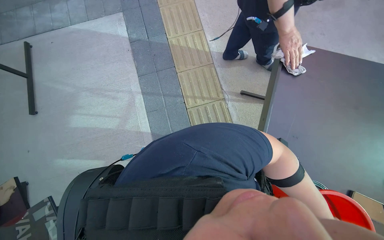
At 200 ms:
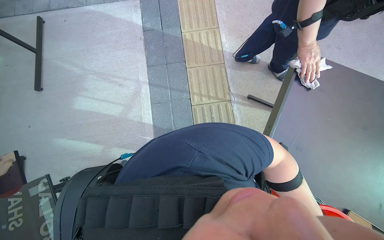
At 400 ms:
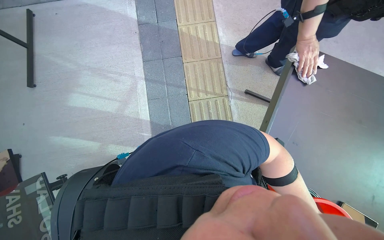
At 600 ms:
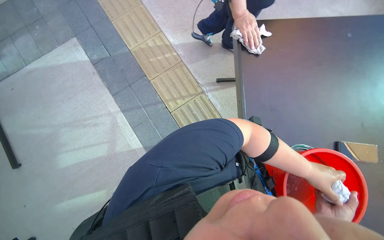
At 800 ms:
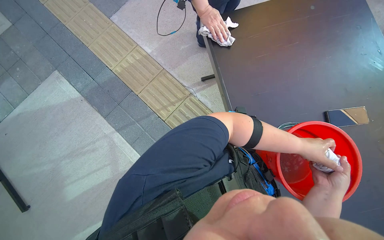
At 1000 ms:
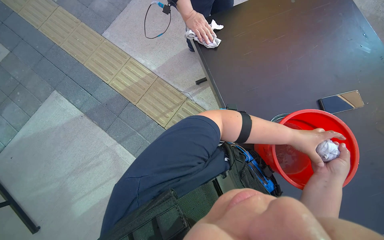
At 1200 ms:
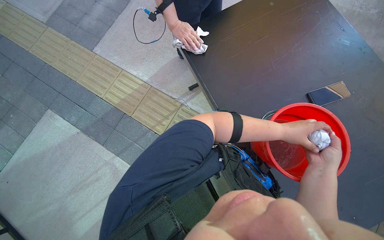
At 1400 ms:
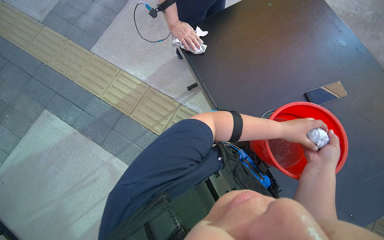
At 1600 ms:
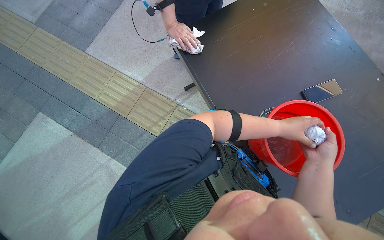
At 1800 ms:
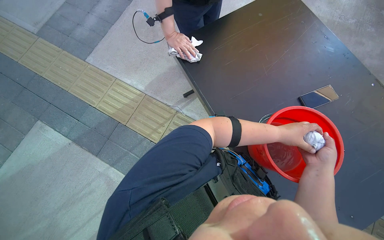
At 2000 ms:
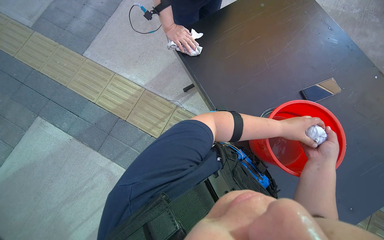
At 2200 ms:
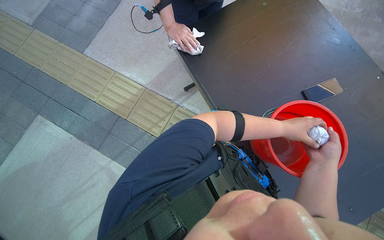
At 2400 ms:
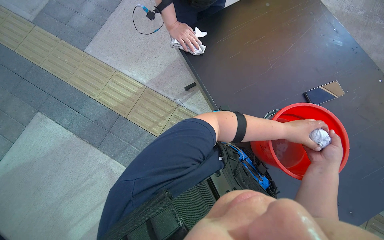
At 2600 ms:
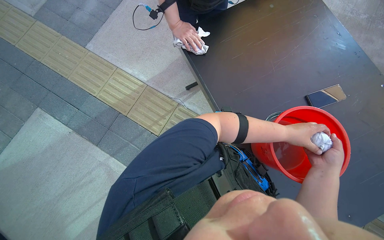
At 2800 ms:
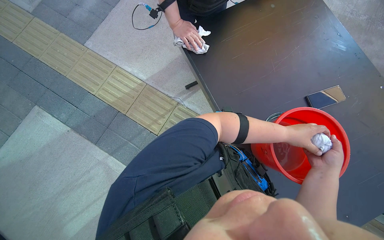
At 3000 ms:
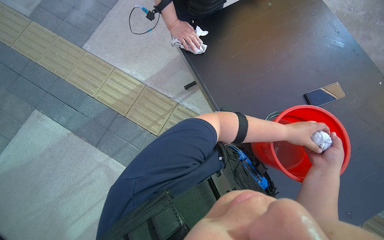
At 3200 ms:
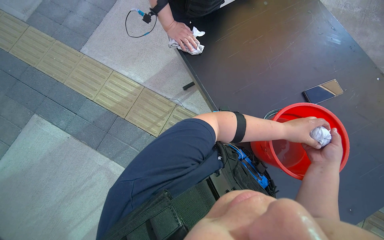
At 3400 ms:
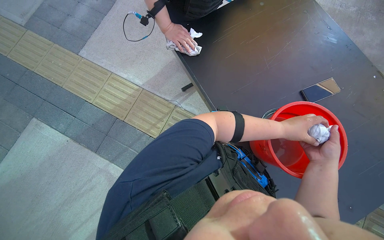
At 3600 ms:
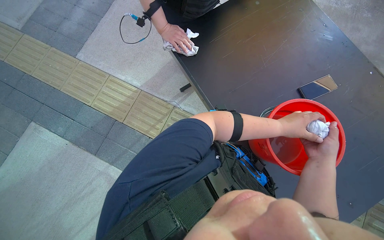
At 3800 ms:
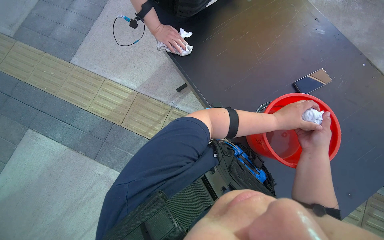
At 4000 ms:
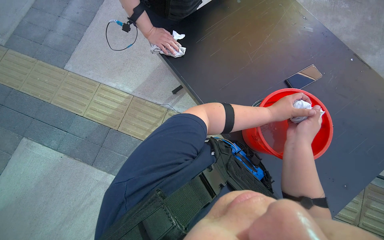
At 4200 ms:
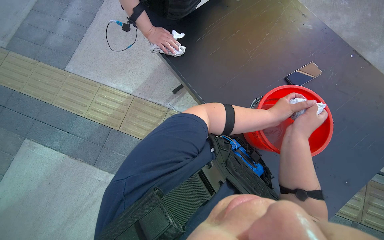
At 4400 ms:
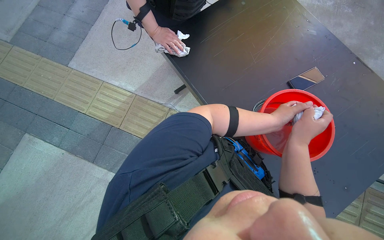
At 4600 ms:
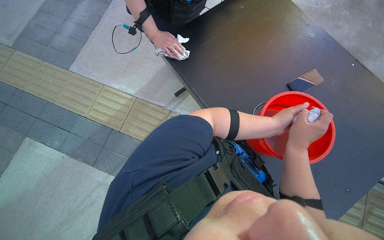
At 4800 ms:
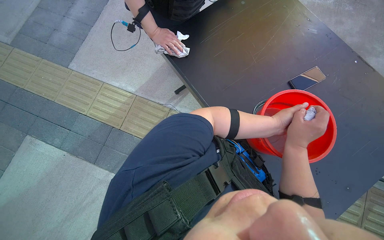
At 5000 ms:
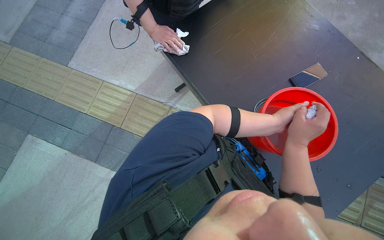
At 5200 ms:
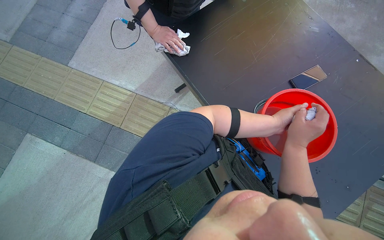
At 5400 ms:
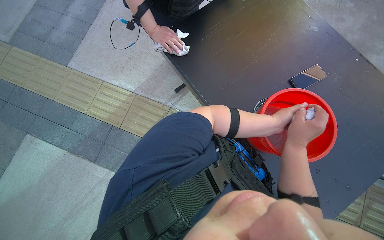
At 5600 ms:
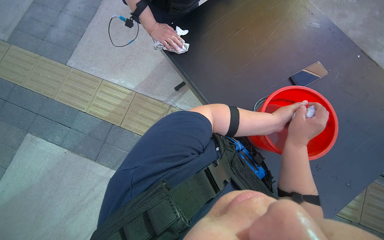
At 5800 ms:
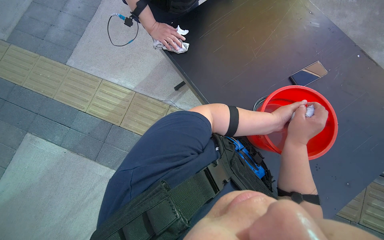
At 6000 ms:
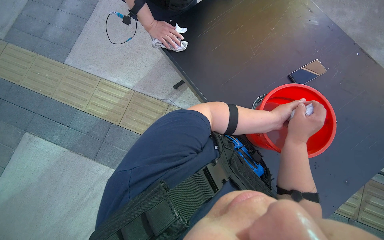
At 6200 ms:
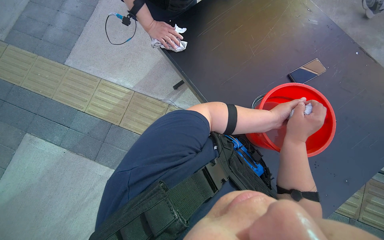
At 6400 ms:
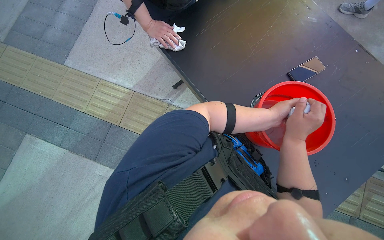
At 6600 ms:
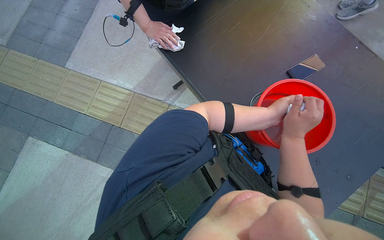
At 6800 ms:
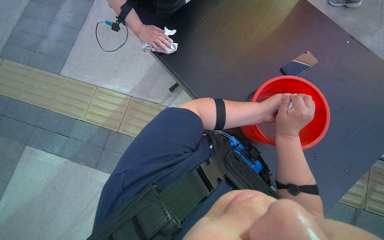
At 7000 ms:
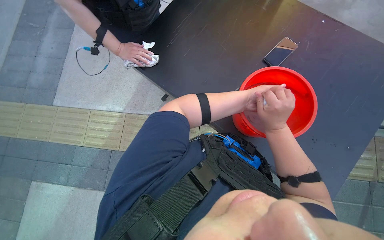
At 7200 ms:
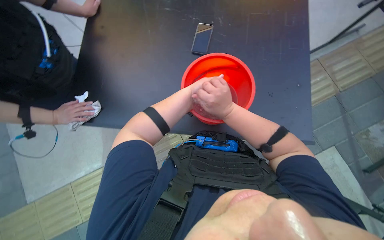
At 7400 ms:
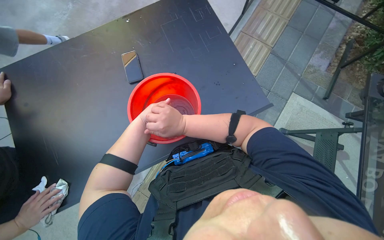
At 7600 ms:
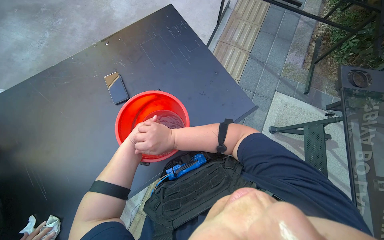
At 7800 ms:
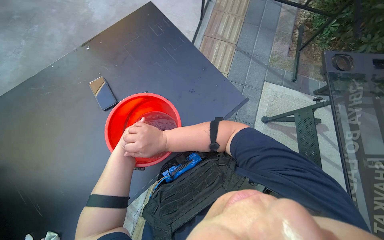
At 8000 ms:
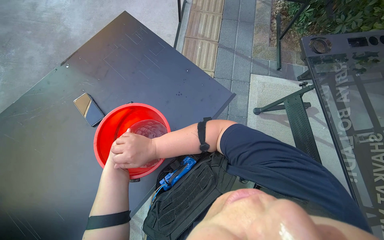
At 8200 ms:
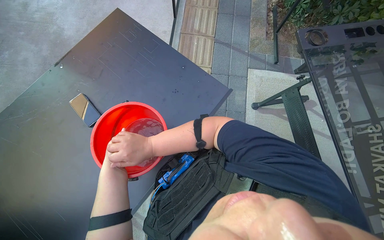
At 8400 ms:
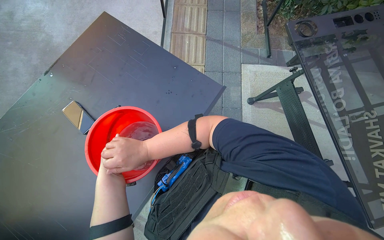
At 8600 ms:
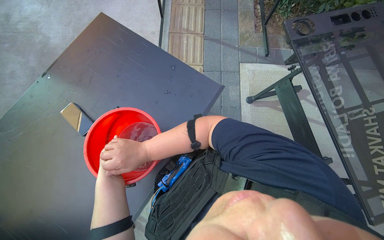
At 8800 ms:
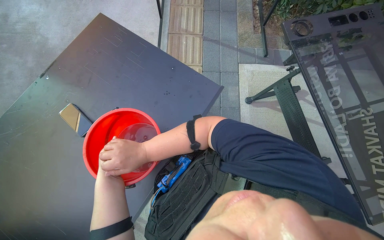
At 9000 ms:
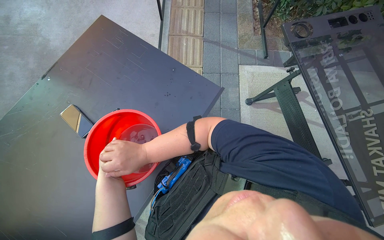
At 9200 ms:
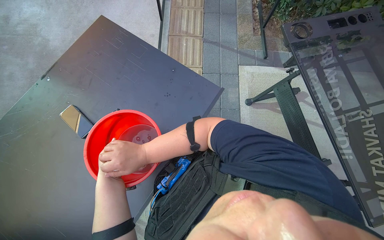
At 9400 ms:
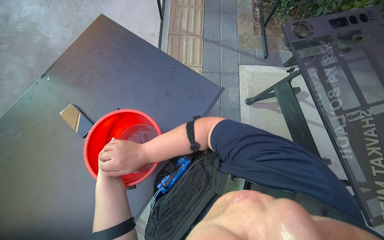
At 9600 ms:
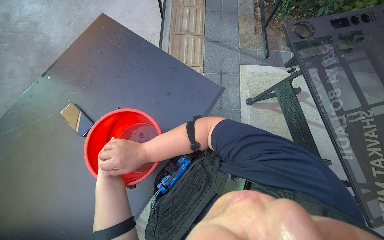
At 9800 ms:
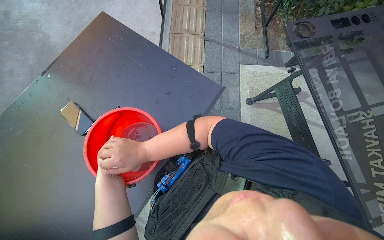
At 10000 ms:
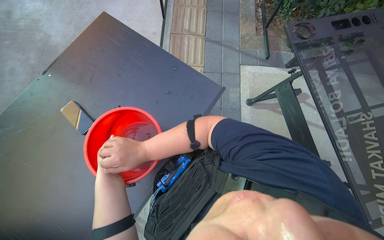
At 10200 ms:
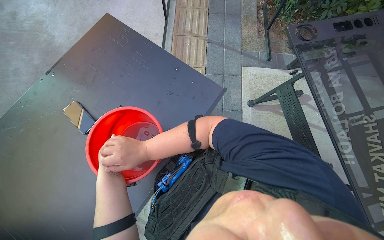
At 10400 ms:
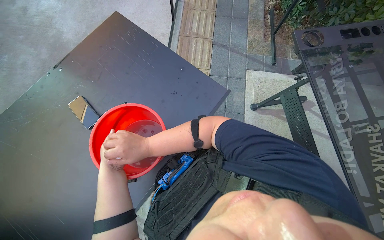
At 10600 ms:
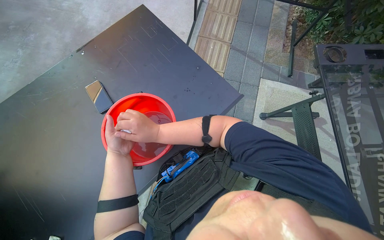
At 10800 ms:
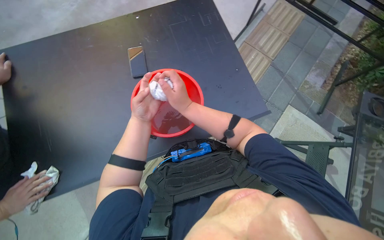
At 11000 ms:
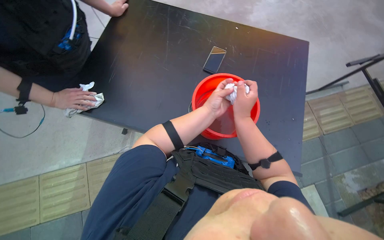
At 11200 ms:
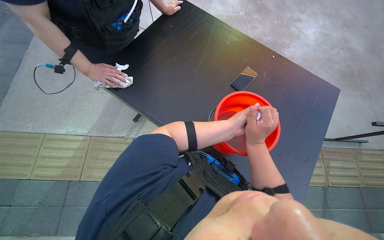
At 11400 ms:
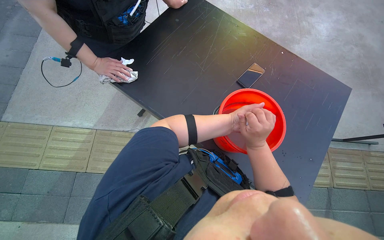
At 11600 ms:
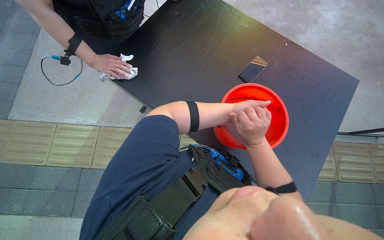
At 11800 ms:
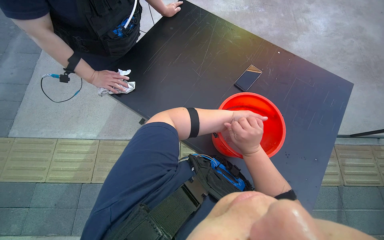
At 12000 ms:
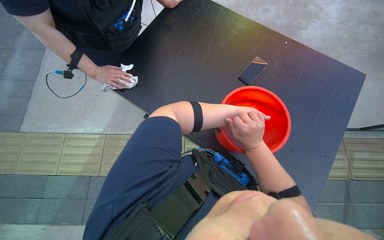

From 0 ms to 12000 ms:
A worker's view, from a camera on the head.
Job: preparing cleaning supplies.
The whole recording: Rinsing and wringing cleaning cloth. The worker rinses and wrings a cleaning cloth in a red bucket.
From 0 ms to 1600 ms: The scene turns some 45 degrees counterclockwise in the picture.
From 3000 ms to 4400 ms: The right hand goes roughly 10 cm to the left.
From 6000 ms to 7600 ms: The wearer looks some 85 degrees further to the right. The wearer looks roughly 15 degrees further upward.
From 10400 ms to 12000 ms: The wearer looks roughly 85 degrees further to the left.

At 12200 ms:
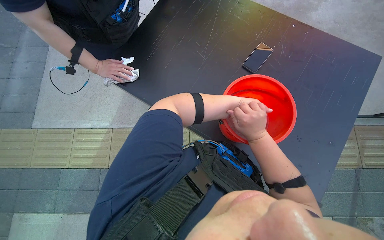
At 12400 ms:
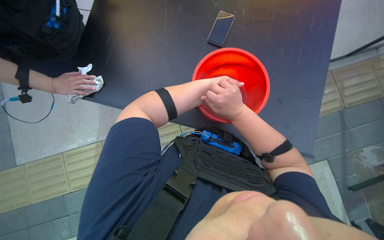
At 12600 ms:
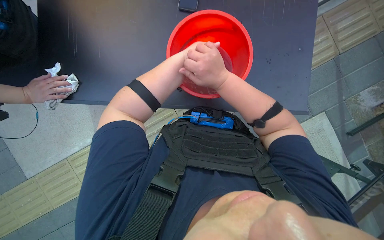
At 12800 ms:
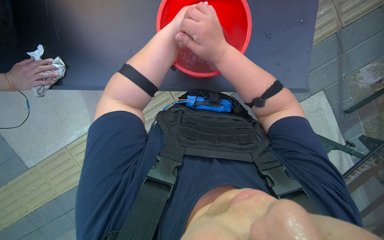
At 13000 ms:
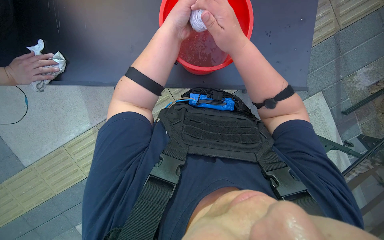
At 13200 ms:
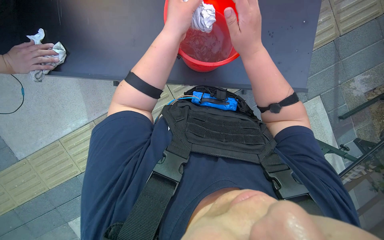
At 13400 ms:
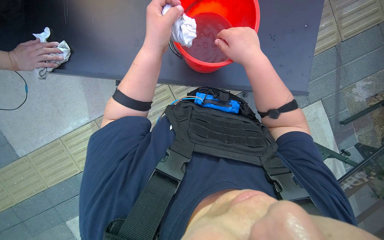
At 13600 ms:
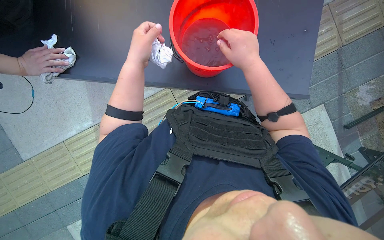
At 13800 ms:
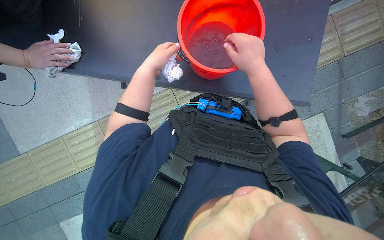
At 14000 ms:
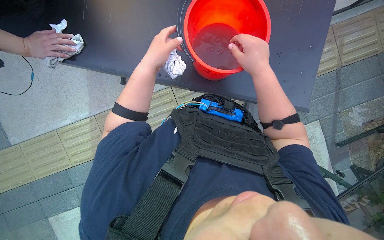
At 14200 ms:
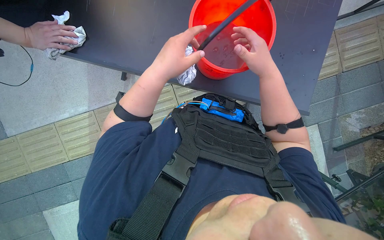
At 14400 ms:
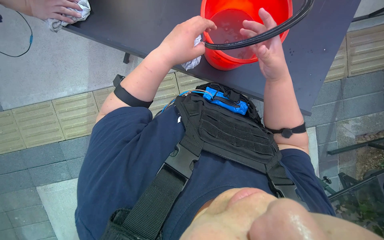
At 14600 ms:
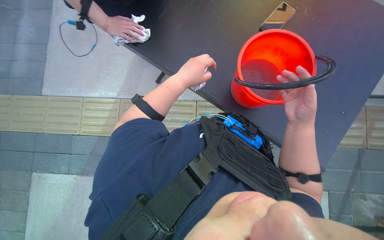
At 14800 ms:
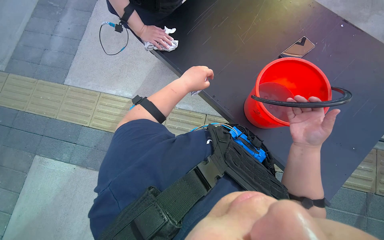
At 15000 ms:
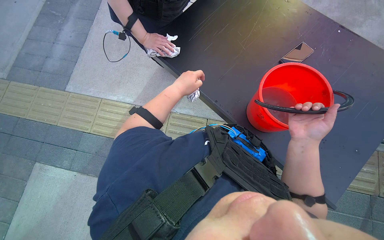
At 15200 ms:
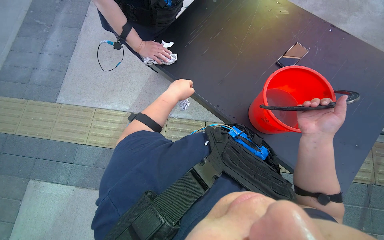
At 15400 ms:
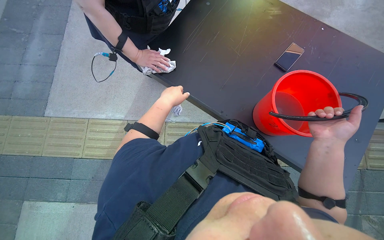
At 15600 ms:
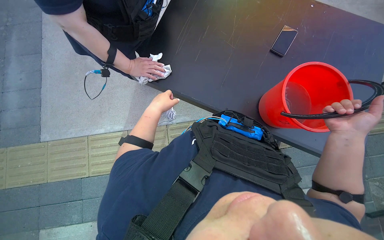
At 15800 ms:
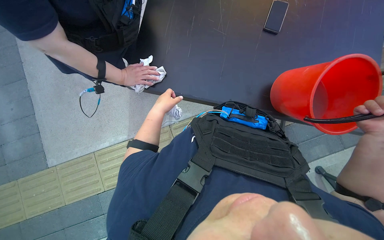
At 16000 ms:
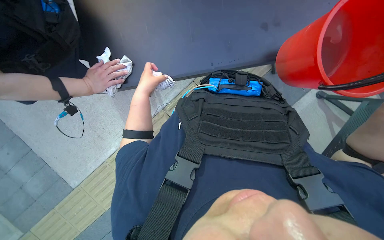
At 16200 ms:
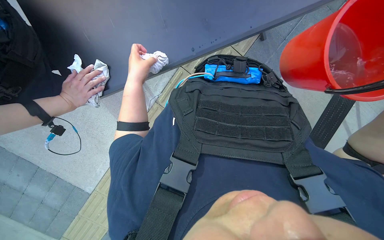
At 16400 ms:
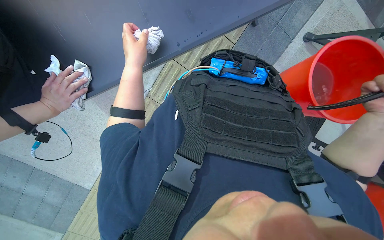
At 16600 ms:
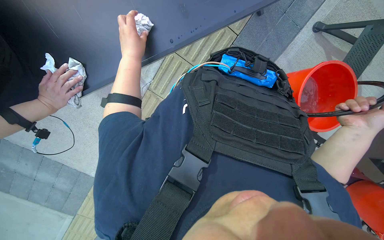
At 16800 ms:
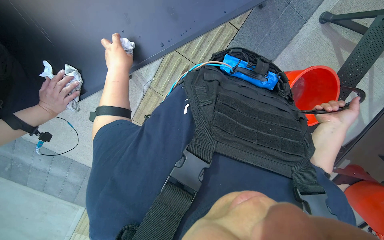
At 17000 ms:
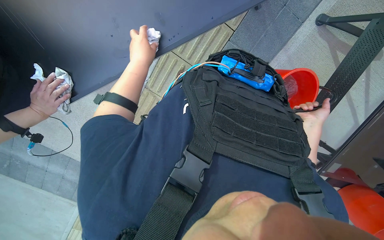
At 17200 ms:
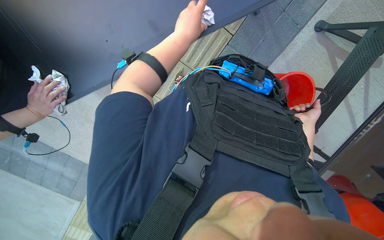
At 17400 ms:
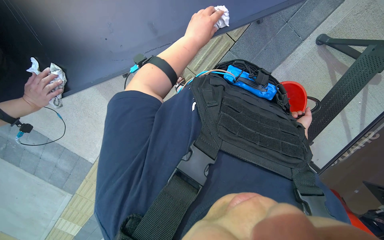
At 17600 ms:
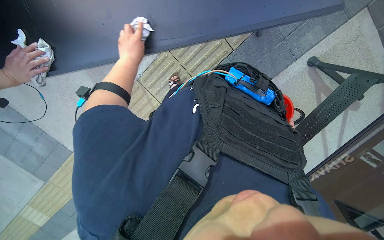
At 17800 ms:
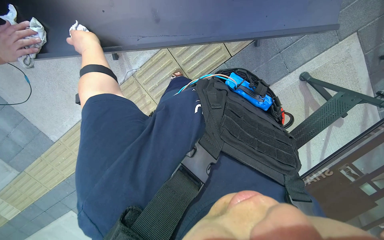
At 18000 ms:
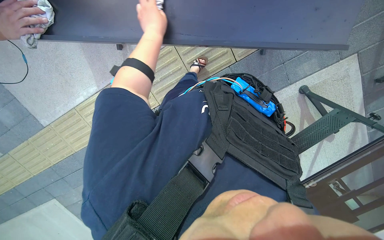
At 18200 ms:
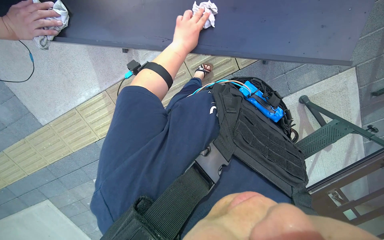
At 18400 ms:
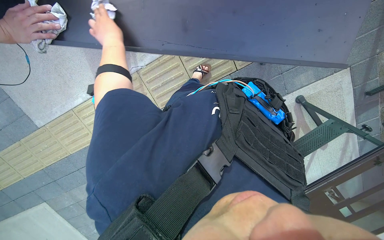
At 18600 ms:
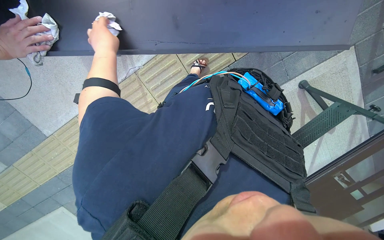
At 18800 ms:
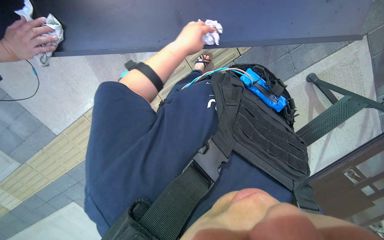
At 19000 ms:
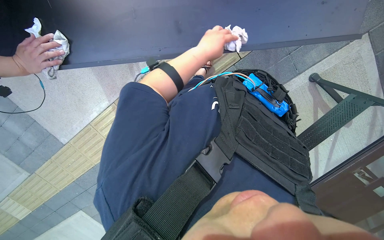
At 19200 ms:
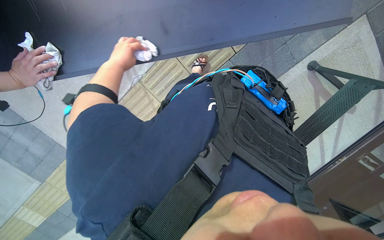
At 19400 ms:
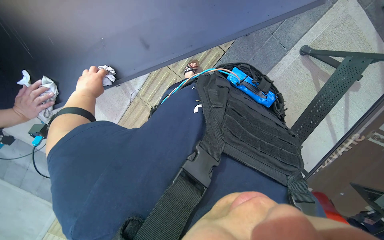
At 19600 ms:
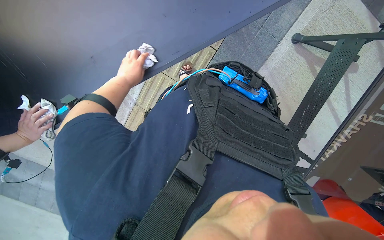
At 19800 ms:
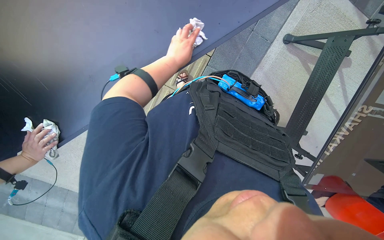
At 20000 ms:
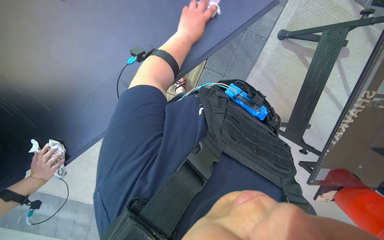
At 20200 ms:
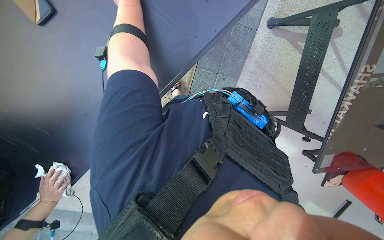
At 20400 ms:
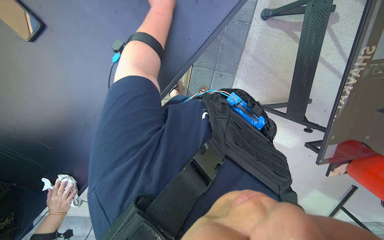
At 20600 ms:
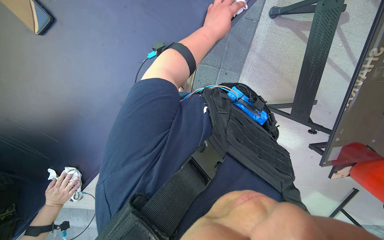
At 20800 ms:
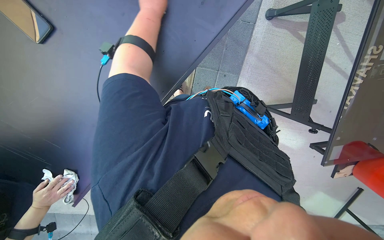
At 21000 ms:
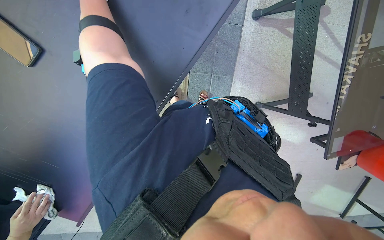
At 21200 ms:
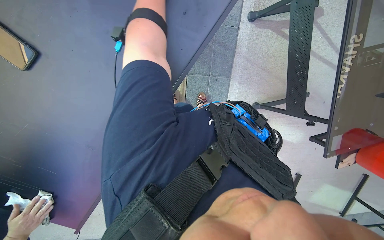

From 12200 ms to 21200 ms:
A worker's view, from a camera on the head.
Job: preparing cleaning supplies.
The whole recording: Rinsing and wringing cleaning cloth. The worker rinses and wrings a cleaning cloth in a red bucket.
From 12200 ms to 13800 ms: The view tips downward by about 20 degrees.
From 13800 ms to 15200 ms: The camera pitches upward, by approximately 15 degrees. Everything in view rotates approximately 30 degrees clockwise.
From 15200 ms to 16600 ms: The camera pitches downward, by roughly 30 degrees. The scene turns some 65 degrees counterclockwise in the picture.
From 16600 ms to 18200 ms: The left hand goes left and right, about 35 cm each way, reversing 3 times.
From 18200 ms to 19800 ms: The scene turns approximately 35 degrees counterclockwise in the picture.
